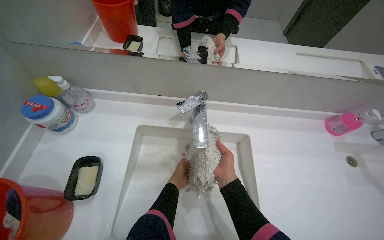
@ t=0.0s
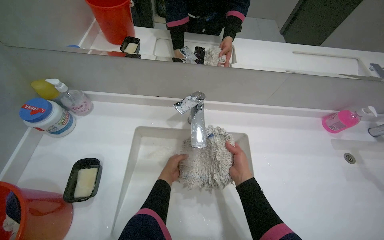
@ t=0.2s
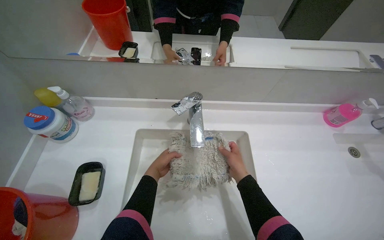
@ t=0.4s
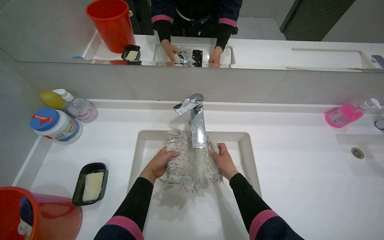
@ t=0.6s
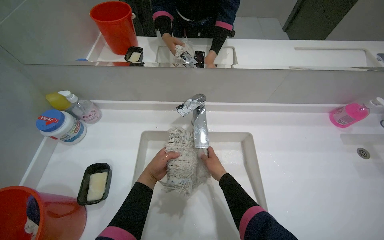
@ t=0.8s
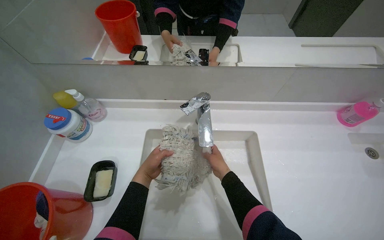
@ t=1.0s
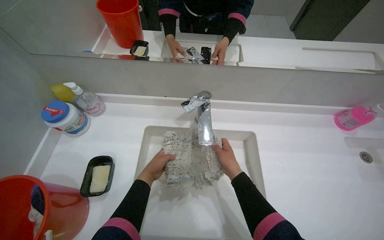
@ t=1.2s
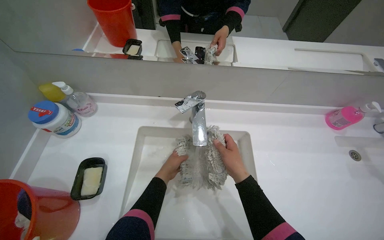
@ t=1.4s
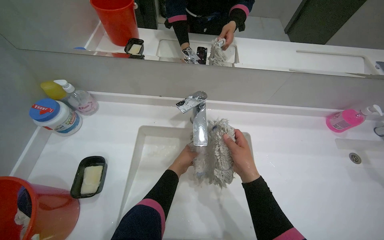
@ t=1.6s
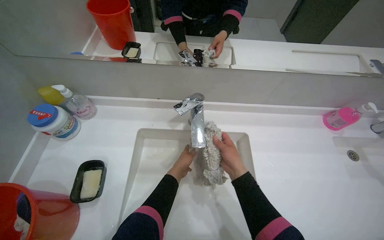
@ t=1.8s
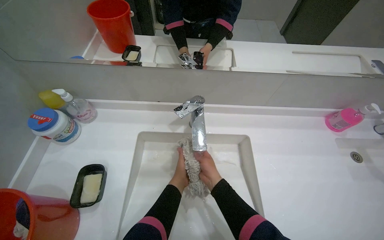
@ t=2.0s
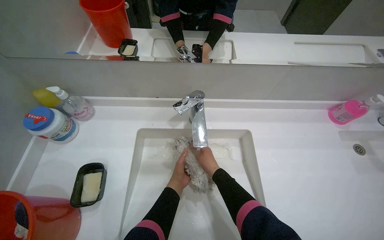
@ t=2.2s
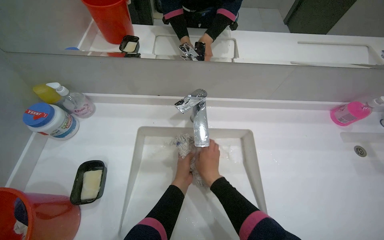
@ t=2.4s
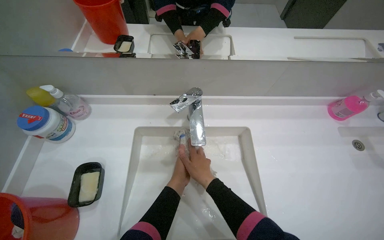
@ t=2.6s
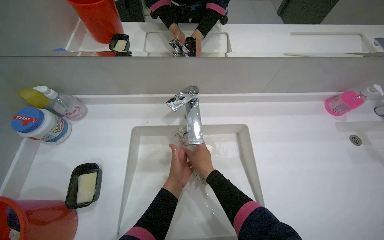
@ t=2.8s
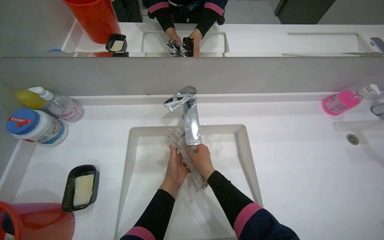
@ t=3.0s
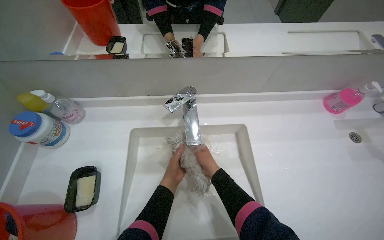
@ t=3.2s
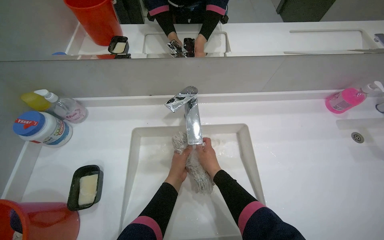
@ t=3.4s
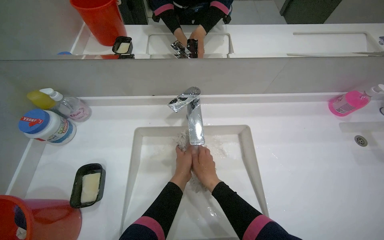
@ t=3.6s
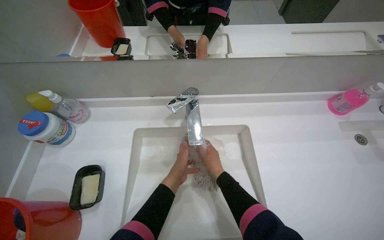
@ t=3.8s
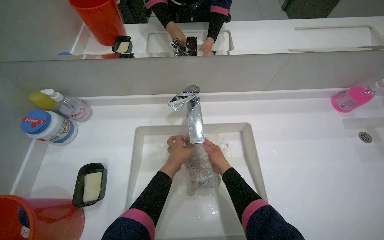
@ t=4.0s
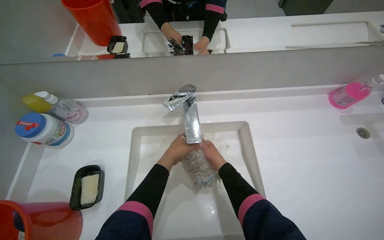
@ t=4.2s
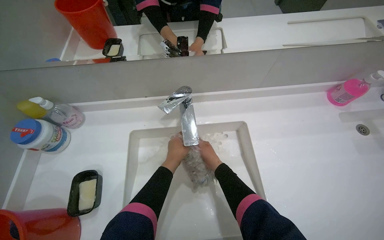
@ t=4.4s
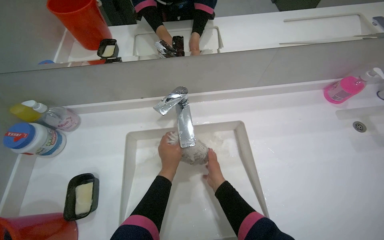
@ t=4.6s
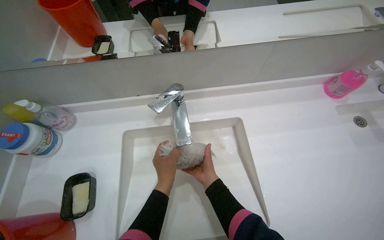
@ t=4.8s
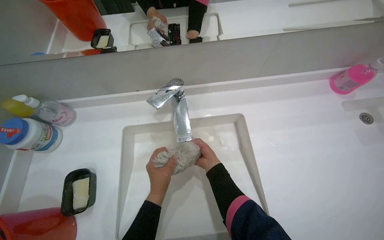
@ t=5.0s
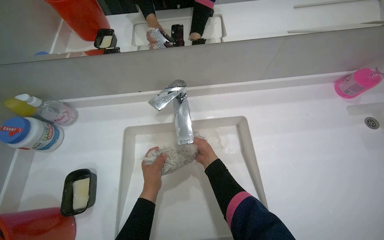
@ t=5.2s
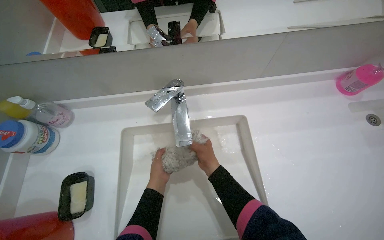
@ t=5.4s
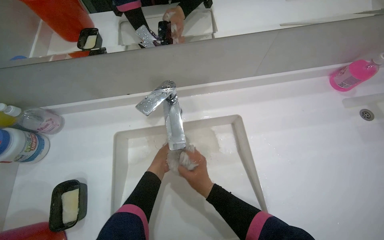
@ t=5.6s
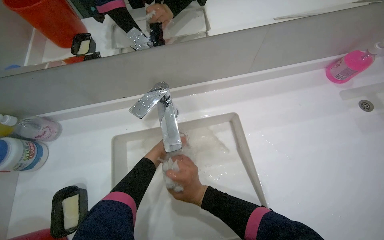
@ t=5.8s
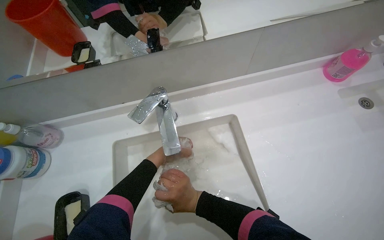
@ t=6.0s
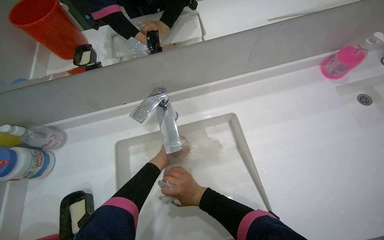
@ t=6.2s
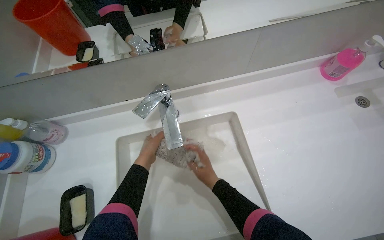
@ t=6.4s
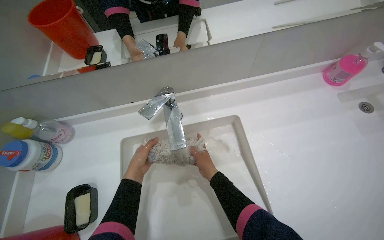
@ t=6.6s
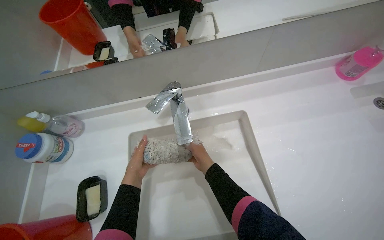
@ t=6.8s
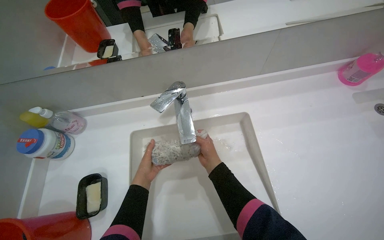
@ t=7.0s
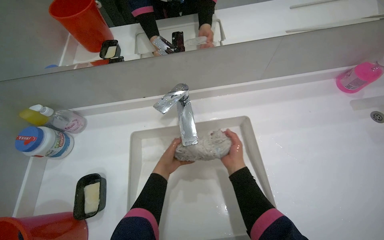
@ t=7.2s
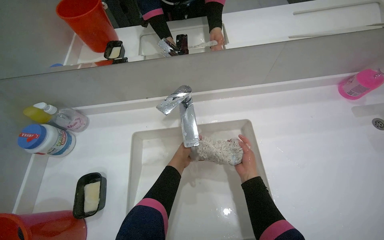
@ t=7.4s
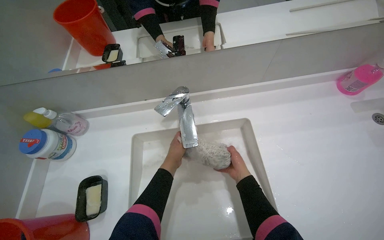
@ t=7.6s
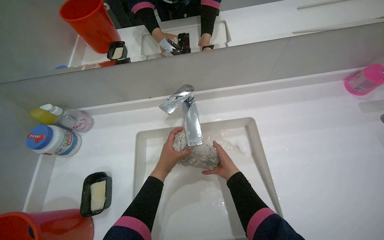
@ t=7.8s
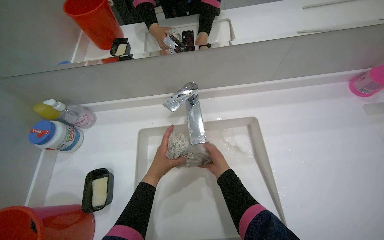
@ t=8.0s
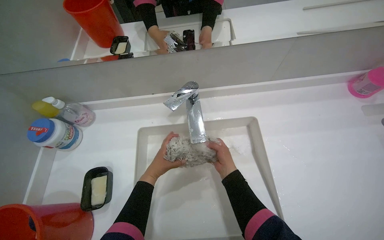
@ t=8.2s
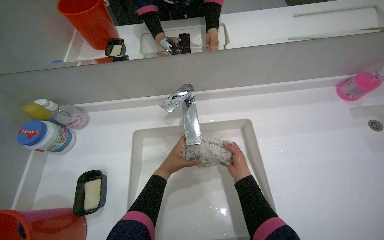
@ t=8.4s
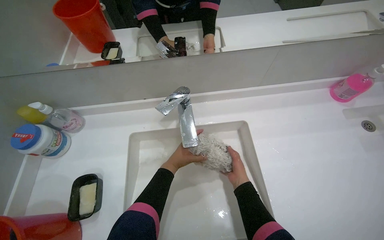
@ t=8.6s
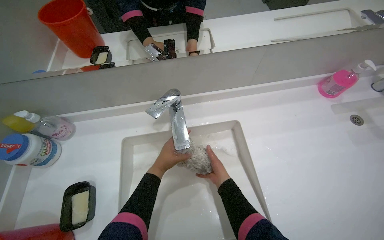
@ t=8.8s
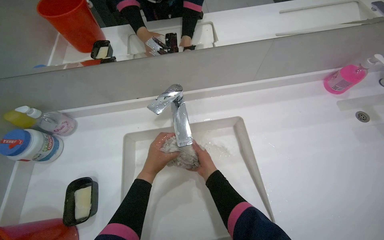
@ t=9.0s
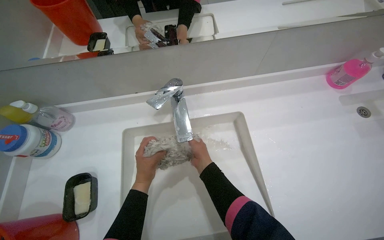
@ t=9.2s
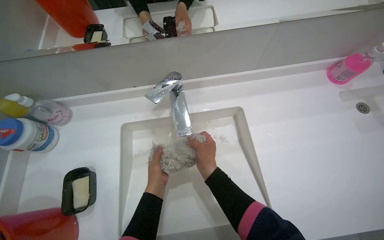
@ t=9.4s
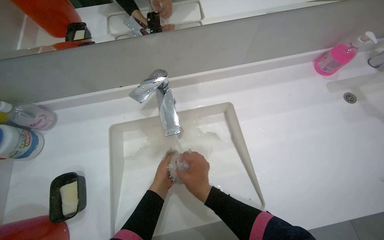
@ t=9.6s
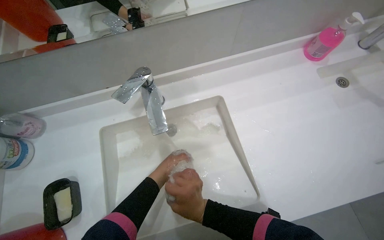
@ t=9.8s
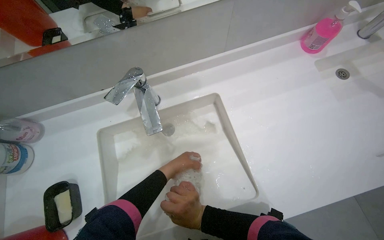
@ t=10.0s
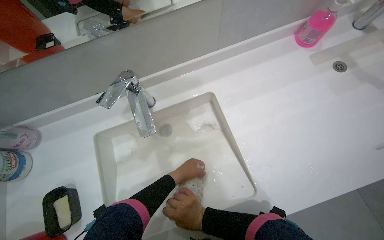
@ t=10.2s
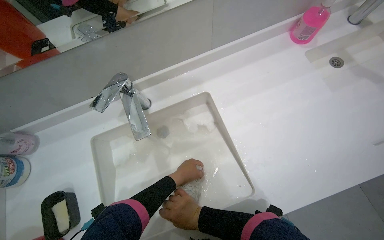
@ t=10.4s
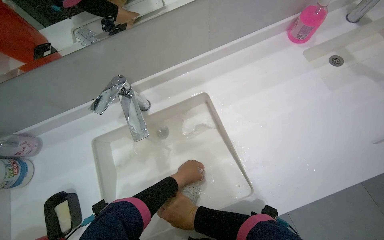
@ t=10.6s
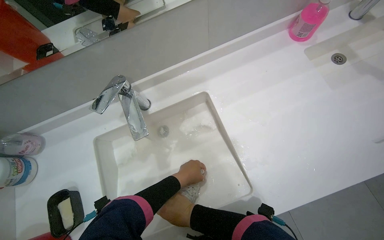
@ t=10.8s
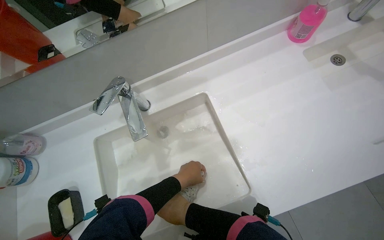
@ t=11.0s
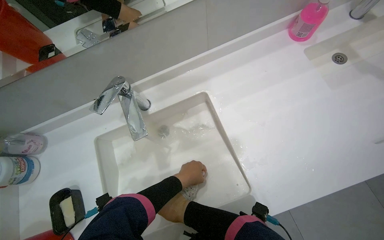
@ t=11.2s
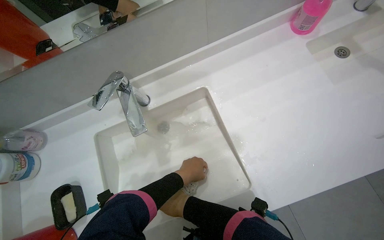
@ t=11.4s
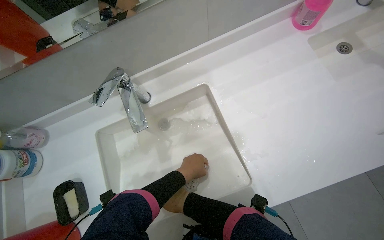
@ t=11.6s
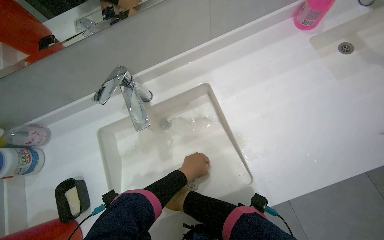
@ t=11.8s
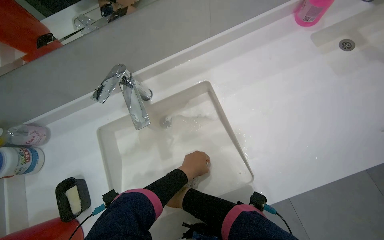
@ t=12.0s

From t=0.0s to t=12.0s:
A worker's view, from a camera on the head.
Job: preparing cleaning supplies.
The whole recording: Washing mop head in sink. The worker rinses the mop head, then scrubs it with soap and a brush, and finally rinses it again in the sink.
From t=0.0s to t=1.6s: The right hand goes farther from the camera and returns, some 10 cm each way.
From t=1.6s to t=3.0s: The right hand travels to the left and farther from the camera by some 10 cm.
From t=3.0s to t=4.4s: The left hand heads up the picture, covering some 10 cm.
From t=4.4s to t=6.0s: The right hand shifts about 10 cm nearer to the camera. The left hand heads farther from the camera, covering approximately 15 cm.
From t=6.0s to t=7.6s: The left hand moves approximately 15 cm to the left and comes back. Meanwhile the right hand moves to the right and farther from the camera, approximately 20 cm.
From t=7.6s to t=9.0s: The right hand moves left and right over some 10 cm, changing direction 2 times.
From t=9.0s to t=10.4s: The left hand is displaced to the right by approximately 15 cm. The right hand travels down the picture and nearer to the camera by roughly 20 cm.

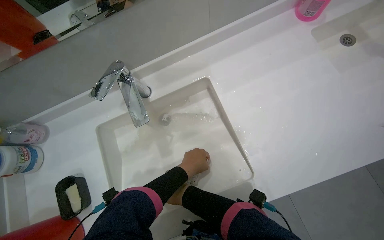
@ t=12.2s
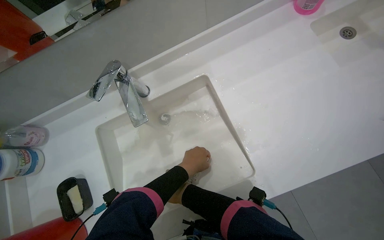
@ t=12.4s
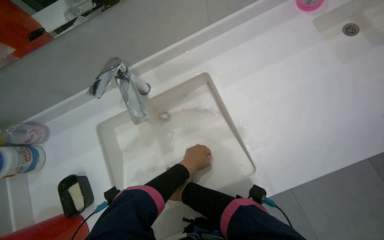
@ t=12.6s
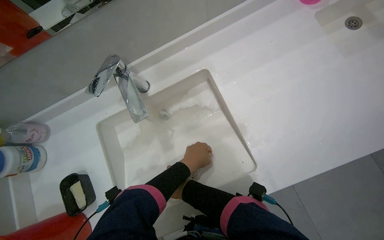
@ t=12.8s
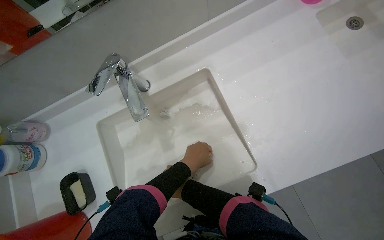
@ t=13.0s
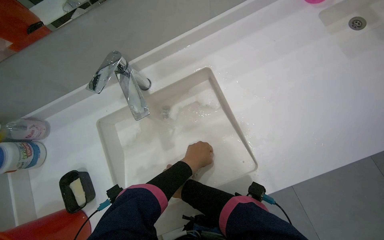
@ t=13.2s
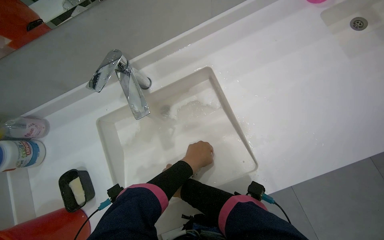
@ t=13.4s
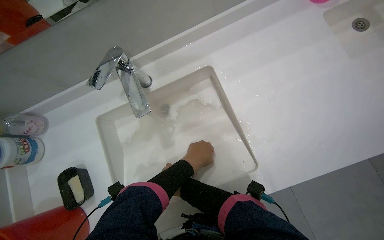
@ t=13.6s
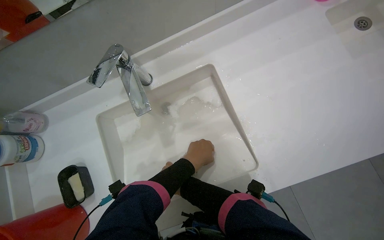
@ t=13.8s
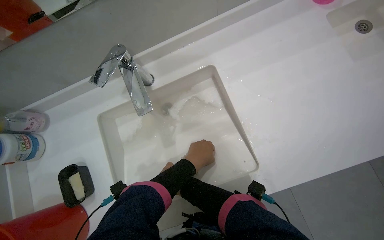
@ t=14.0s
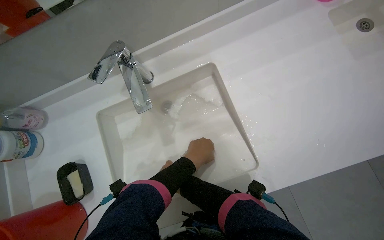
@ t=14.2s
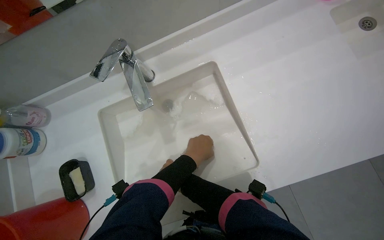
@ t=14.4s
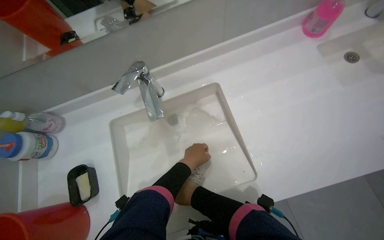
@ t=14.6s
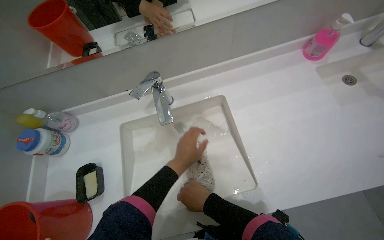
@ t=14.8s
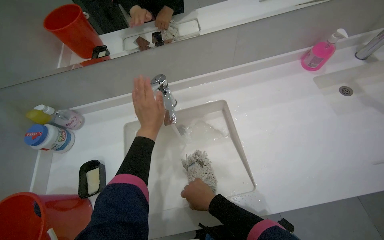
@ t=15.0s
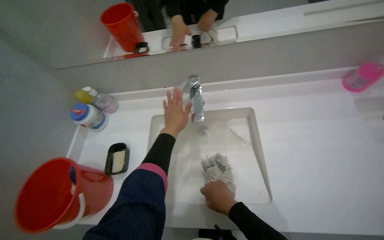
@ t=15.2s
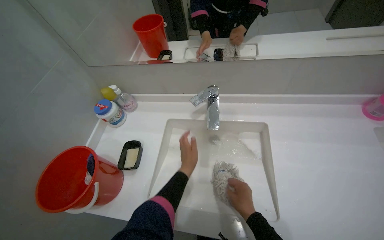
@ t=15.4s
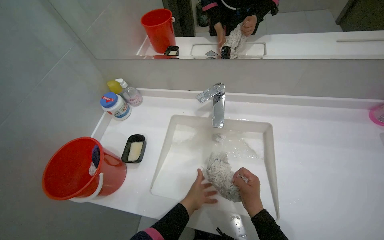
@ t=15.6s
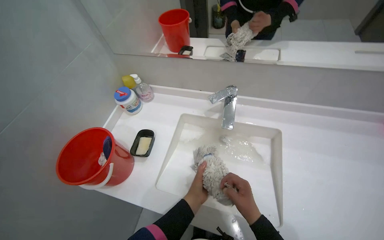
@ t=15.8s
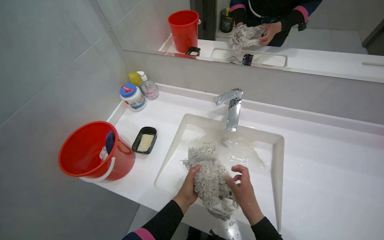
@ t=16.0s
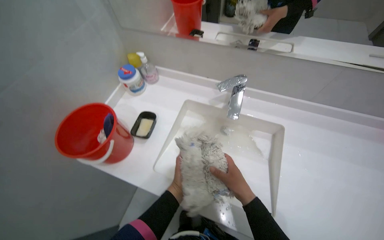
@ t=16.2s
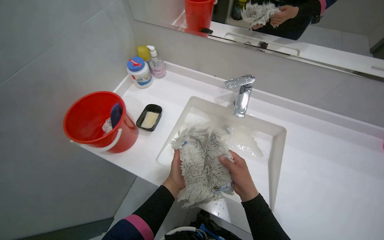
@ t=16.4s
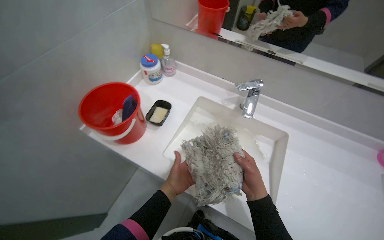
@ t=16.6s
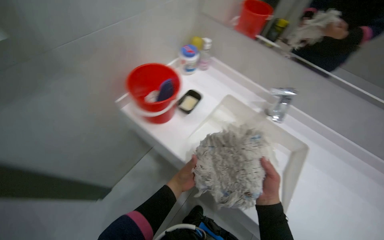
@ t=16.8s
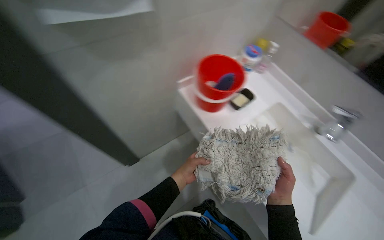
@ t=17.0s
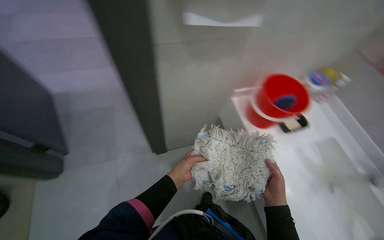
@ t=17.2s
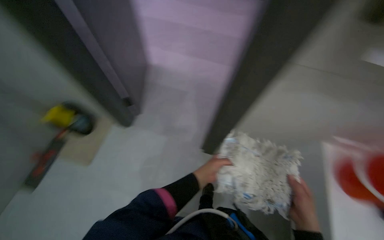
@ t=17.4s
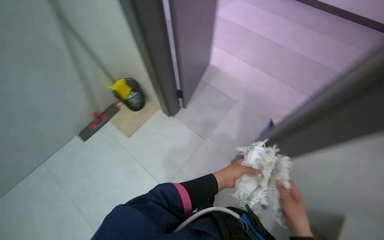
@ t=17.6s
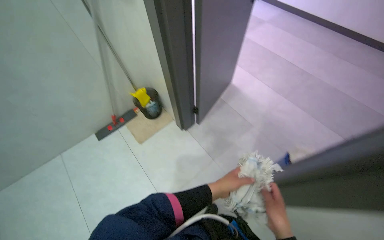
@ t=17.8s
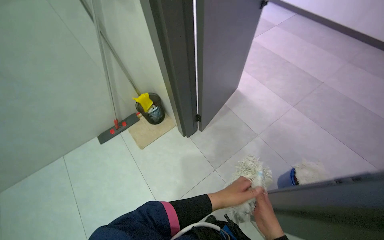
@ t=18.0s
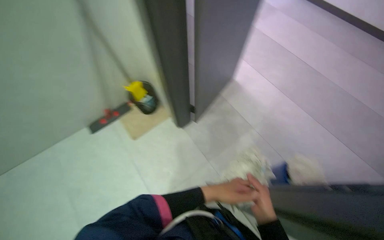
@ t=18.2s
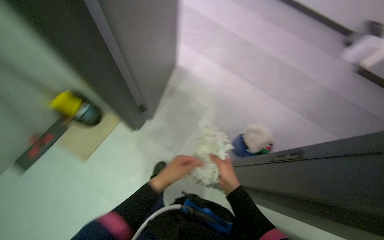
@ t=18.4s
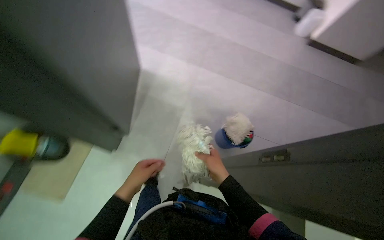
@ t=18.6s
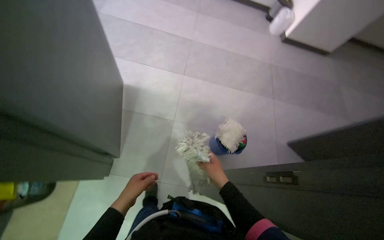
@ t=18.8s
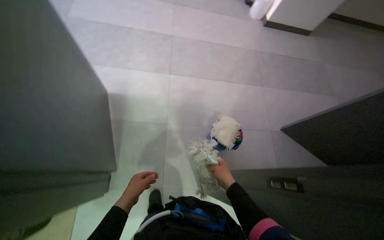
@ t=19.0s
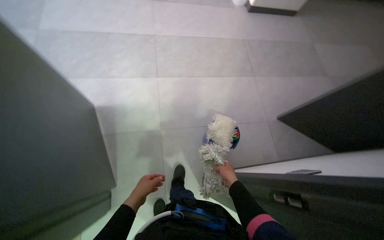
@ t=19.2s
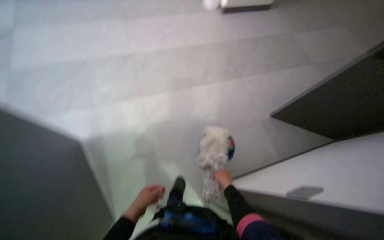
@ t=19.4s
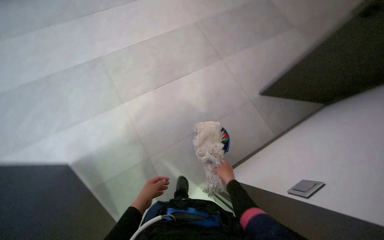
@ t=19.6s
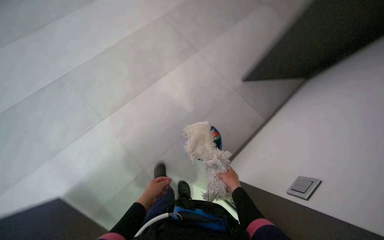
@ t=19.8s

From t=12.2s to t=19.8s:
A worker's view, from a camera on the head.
Job: preparing cleaning supplies.
The whole recording: Washing mop head in sink. The worker rinses the mop head, then scrubs it with soap and a brush, and finally rinses it again in the sink.
From t=13.8s to t=15.2s: The view tips upward by about 15 degrees. The left hand travels to the left by about 20 cm.
From t=15.2s to t=16.8s: The scene rotates clockwise by approximately 40 degrees. The left hand goes some 35 cm down the picture.
From t=16.8s to t=18.2s: The head turns to the left by about 45 degrees.
